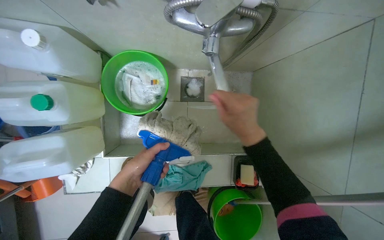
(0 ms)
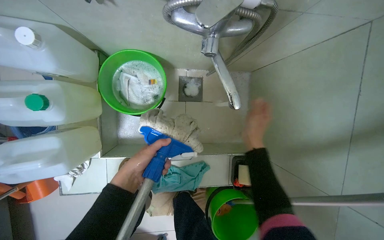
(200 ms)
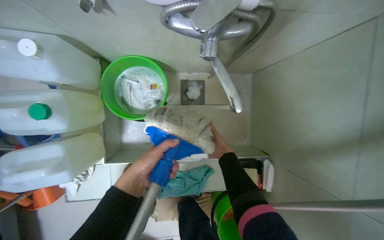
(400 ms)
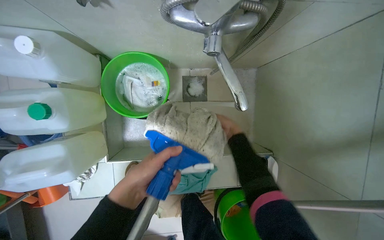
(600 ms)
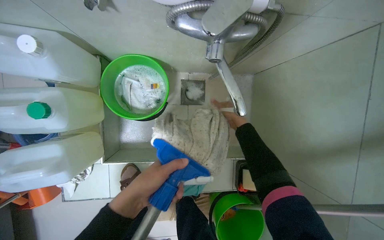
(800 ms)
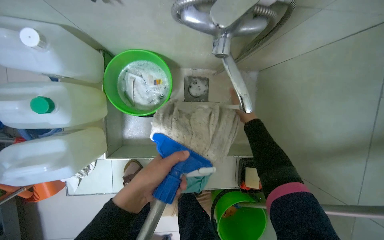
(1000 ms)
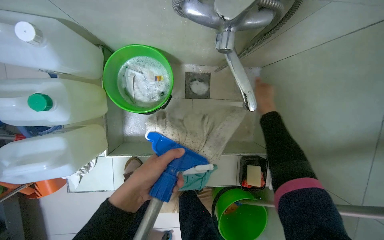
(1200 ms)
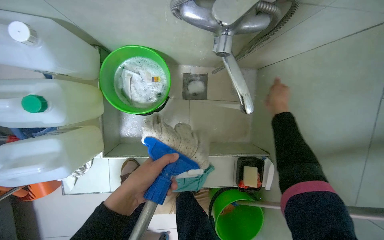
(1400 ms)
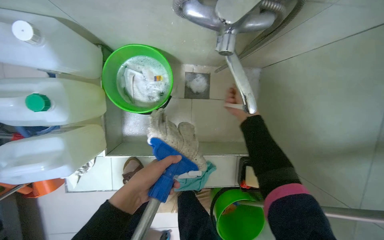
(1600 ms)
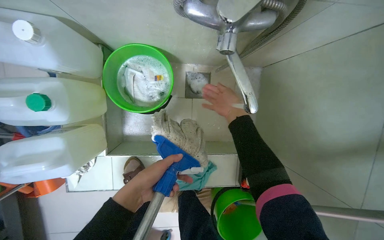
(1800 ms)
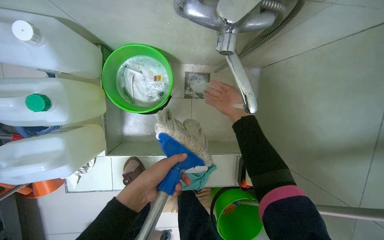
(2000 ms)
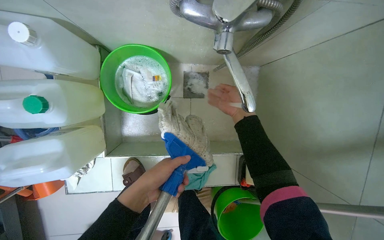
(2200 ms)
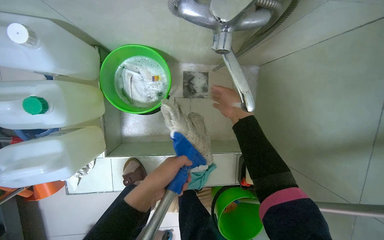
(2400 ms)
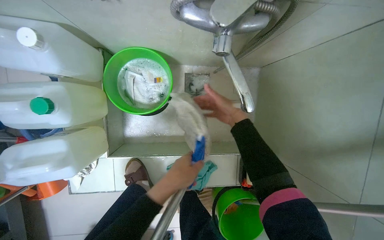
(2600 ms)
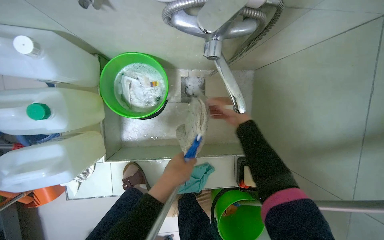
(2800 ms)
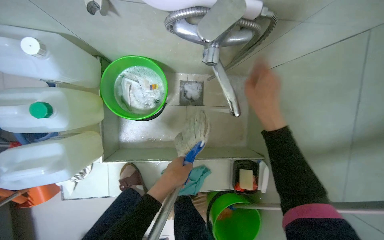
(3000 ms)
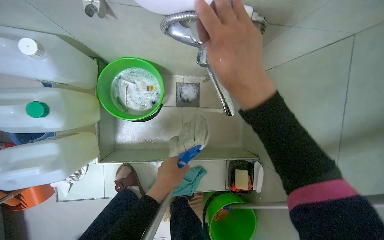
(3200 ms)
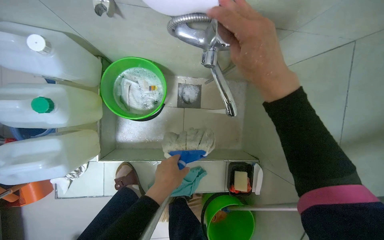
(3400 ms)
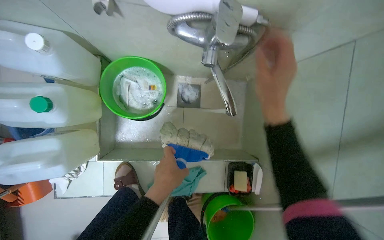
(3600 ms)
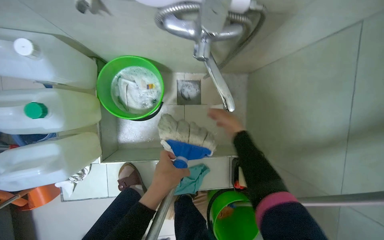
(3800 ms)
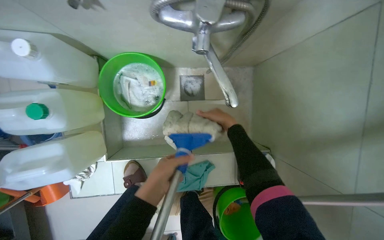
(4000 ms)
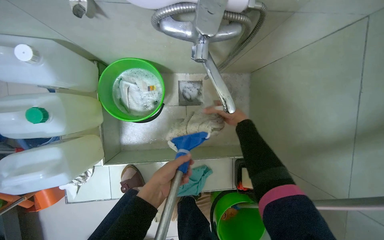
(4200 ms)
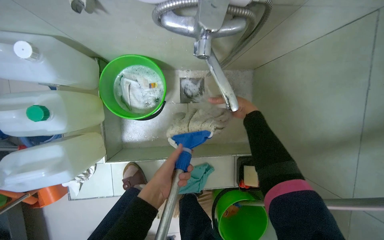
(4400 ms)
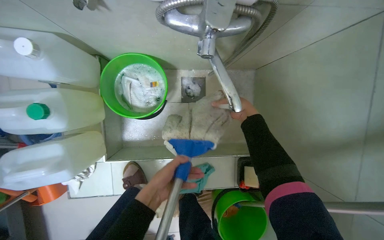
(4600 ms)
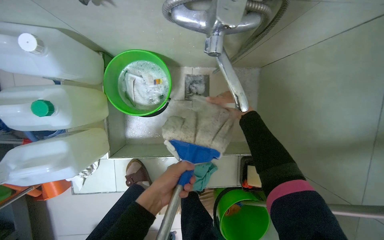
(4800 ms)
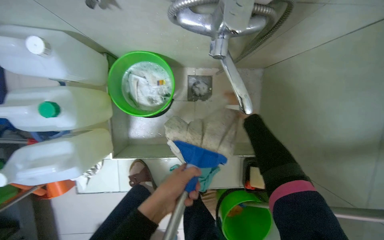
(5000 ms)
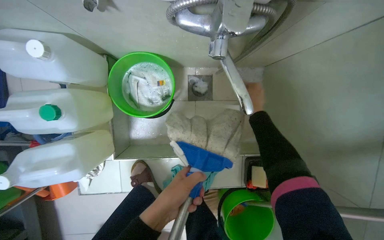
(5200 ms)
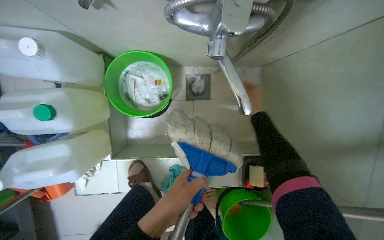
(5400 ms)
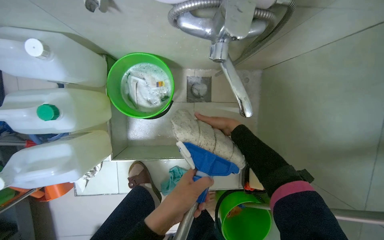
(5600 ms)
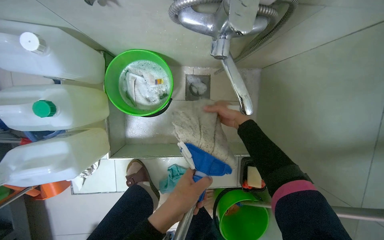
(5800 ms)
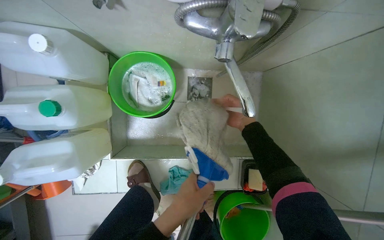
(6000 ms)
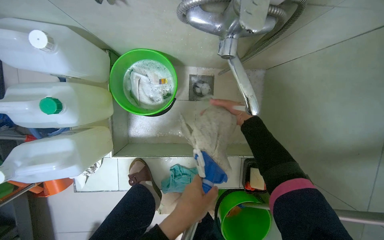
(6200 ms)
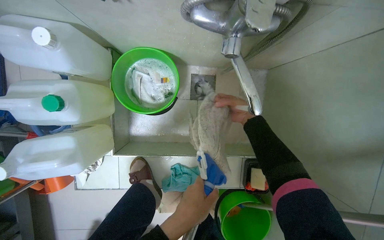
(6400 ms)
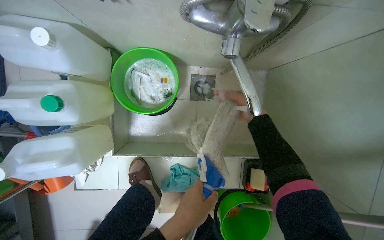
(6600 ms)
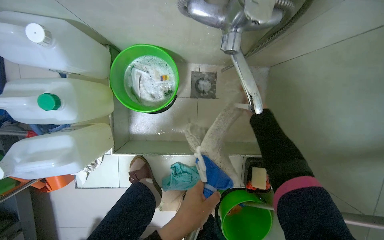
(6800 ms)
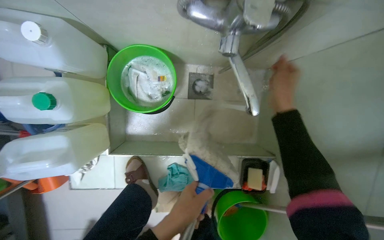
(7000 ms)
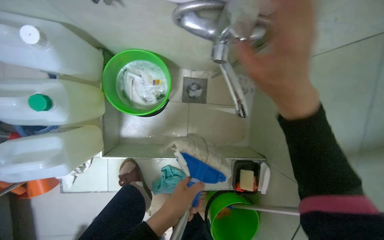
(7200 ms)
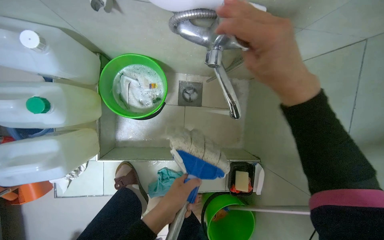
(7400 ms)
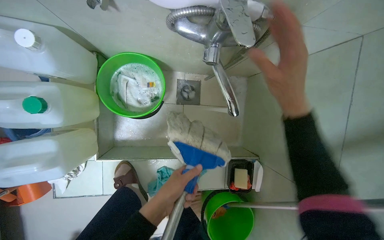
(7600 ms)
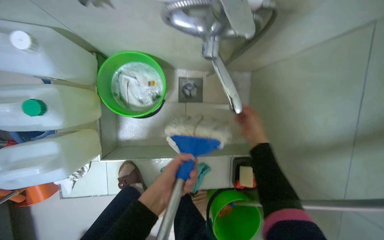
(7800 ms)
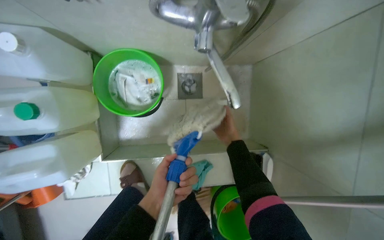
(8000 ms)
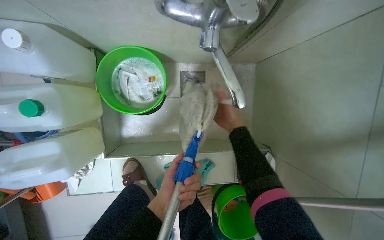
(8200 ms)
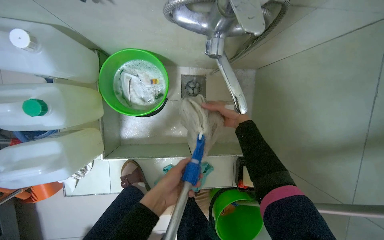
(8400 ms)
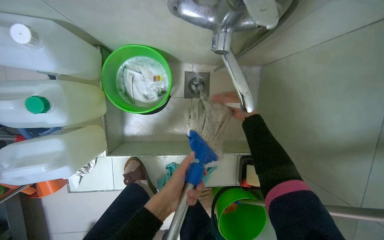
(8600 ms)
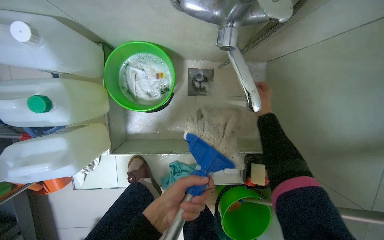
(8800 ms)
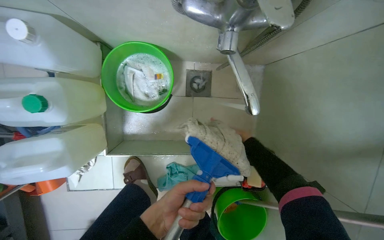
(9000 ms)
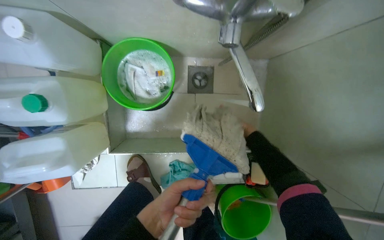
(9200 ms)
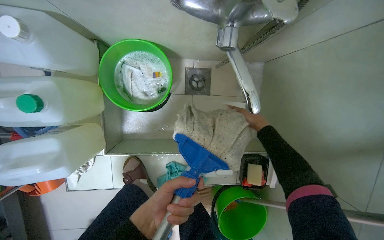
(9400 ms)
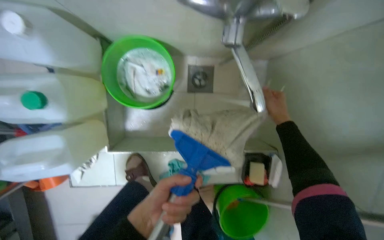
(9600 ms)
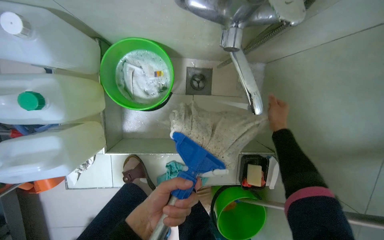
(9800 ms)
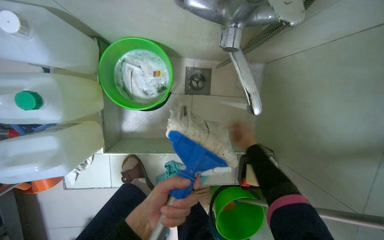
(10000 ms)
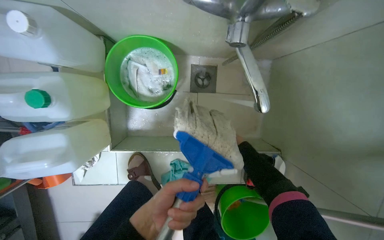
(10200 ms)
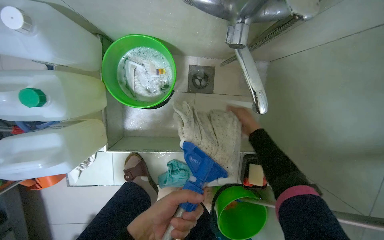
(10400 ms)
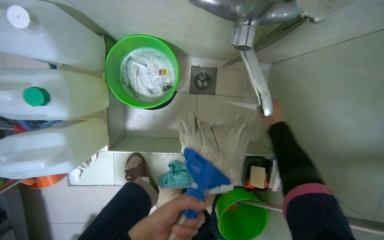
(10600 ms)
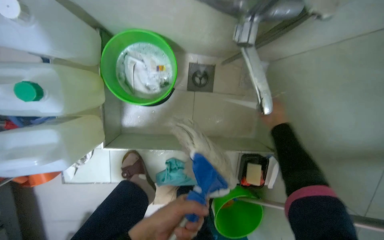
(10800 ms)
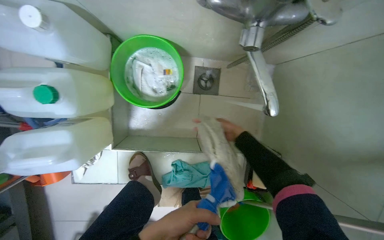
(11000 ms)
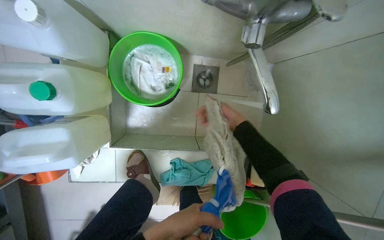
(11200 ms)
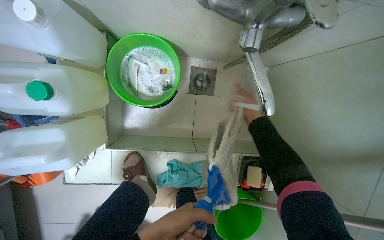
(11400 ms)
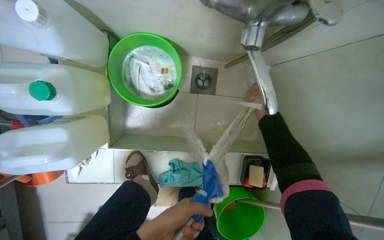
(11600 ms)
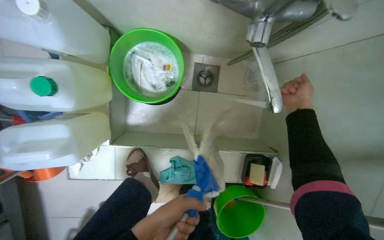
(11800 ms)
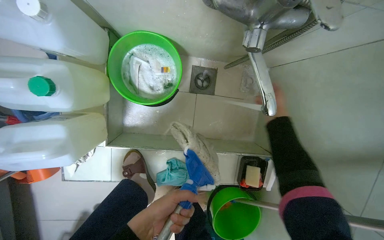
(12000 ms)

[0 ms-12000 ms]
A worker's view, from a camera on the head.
Job: preparing cleaning supplies.
The whole recording: Cleaning mop and handle. The worker cleans the mop head under the faucet and wipes the mop handle.
0 ms to 1600 ms: The right hand travels farther from the camera by about 25 cm.
1600 ms to 3000 ms: The left hand shifts approximately 10 cm to the right. The right hand is displaced nearer to the camera by some 20 cm.
3000 ms to 4400 ms: The right hand swings nearer and farther, some 30 cm each way, with 2 reversals.
4400 ms to 6000 ms: The left hand moves nearer to the camera, roughly 10 cm; the right hand goes nearer and farther, some 15 cm each way, reversing 2 times.
6000 ms to 7600 ms: The right hand moves nearer to the camera, about 35 cm.
7600 ms to 9000 ms: The right hand swings nearer and farther, approximately 40 cm each way, with 2 reversals.
9000 ms to 10400 ms: The right hand goes nearer and farther, about 25 cm each way, reversing 3 times.
10400 ms to 12000 ms: The right hand swings left and right, approximately 20 cm each way, with 2 reversals.

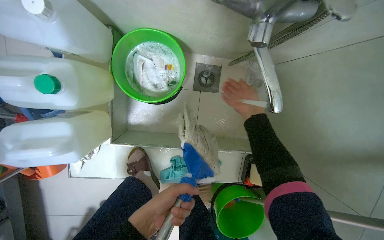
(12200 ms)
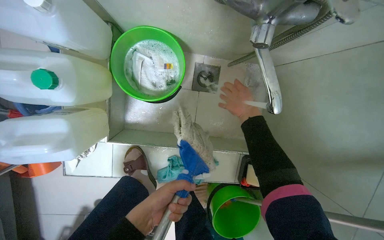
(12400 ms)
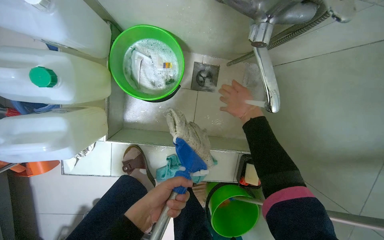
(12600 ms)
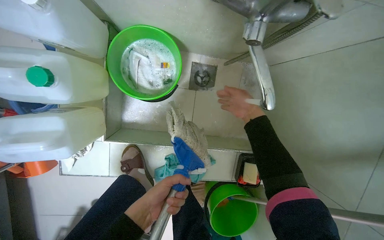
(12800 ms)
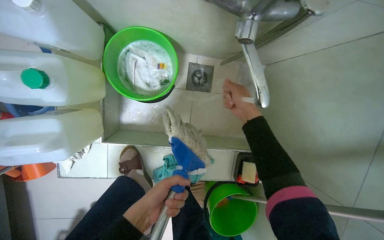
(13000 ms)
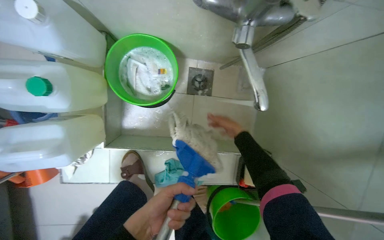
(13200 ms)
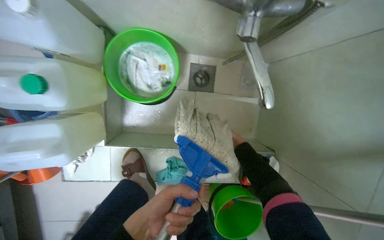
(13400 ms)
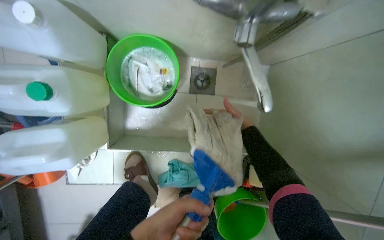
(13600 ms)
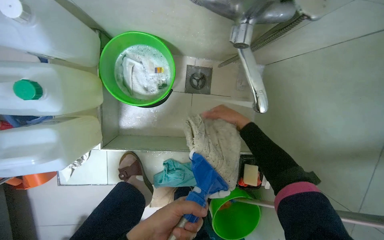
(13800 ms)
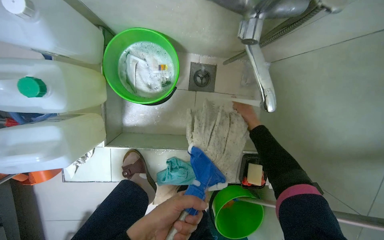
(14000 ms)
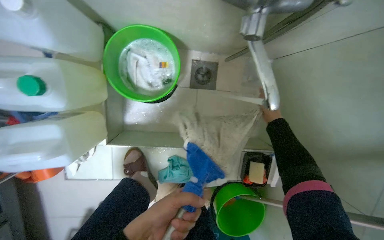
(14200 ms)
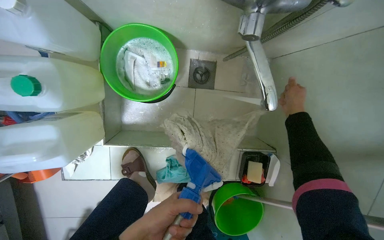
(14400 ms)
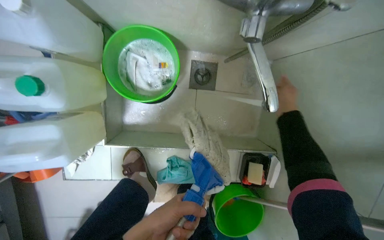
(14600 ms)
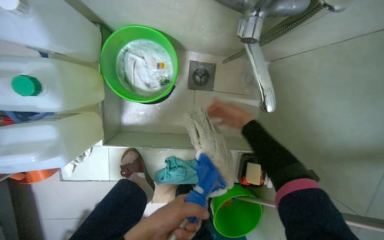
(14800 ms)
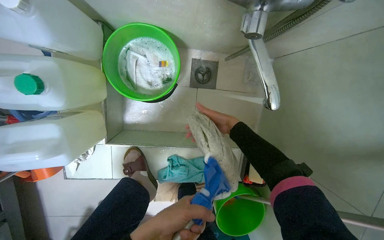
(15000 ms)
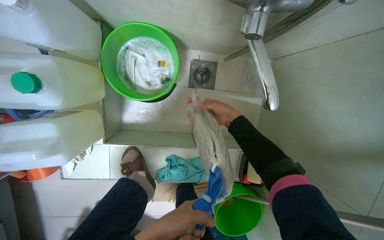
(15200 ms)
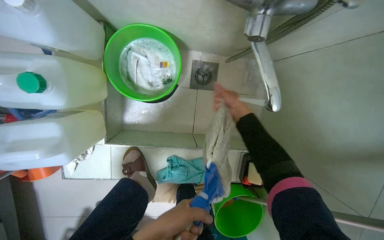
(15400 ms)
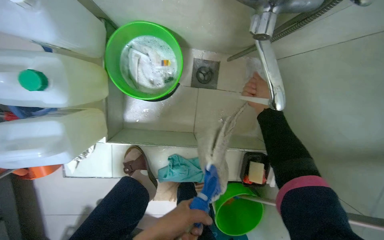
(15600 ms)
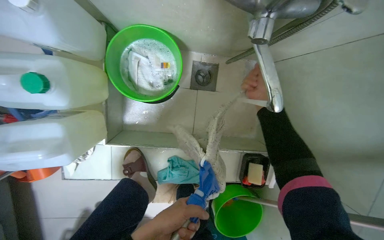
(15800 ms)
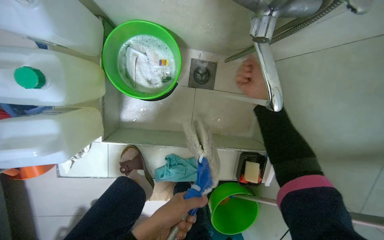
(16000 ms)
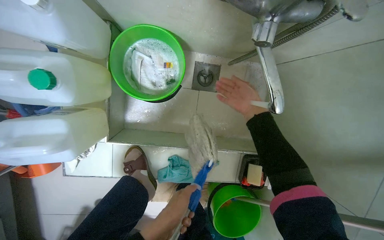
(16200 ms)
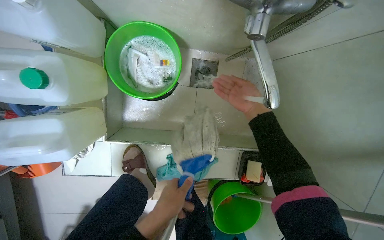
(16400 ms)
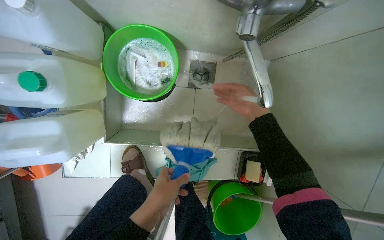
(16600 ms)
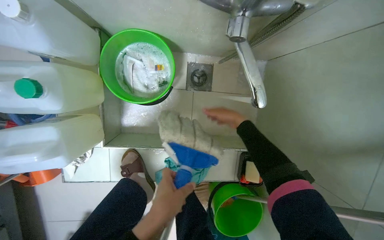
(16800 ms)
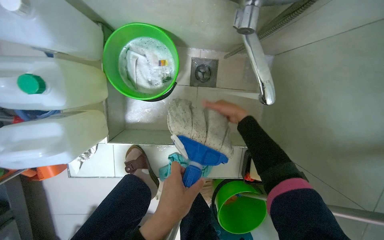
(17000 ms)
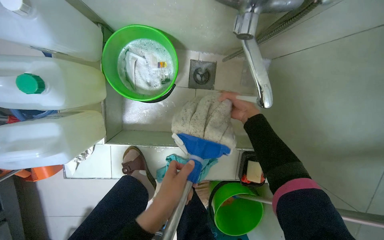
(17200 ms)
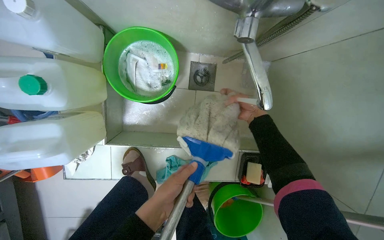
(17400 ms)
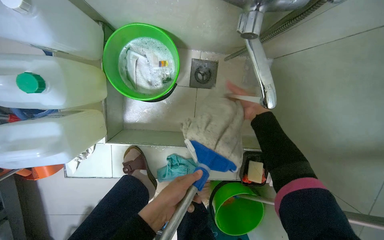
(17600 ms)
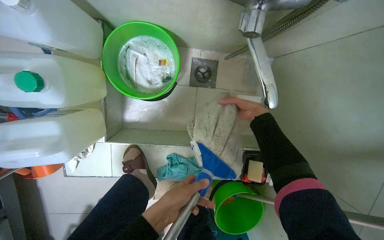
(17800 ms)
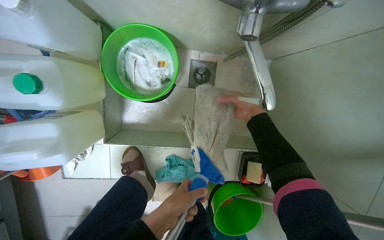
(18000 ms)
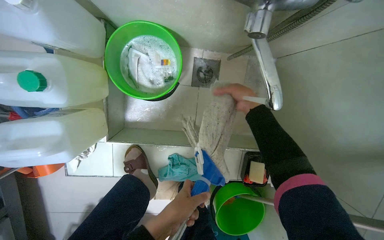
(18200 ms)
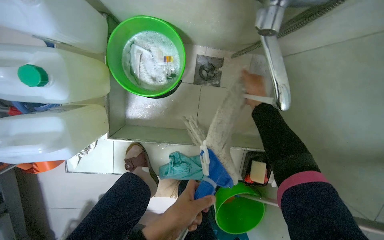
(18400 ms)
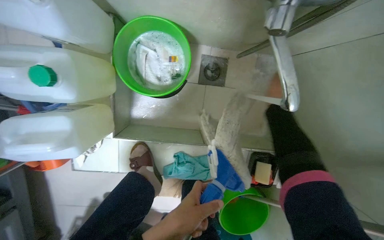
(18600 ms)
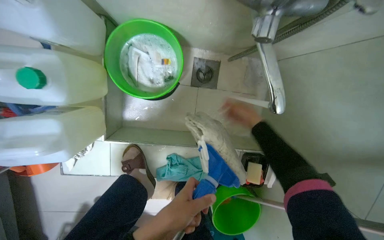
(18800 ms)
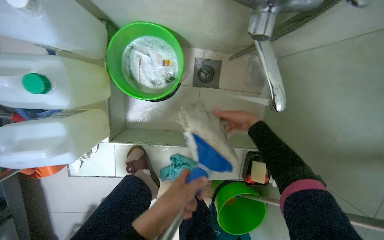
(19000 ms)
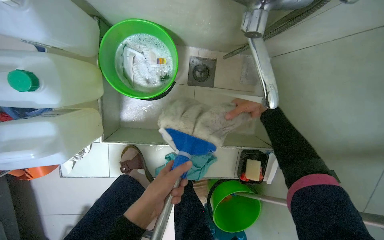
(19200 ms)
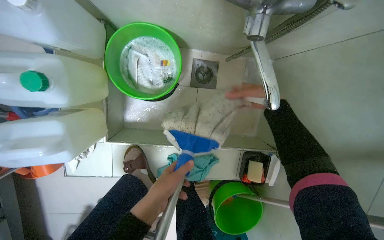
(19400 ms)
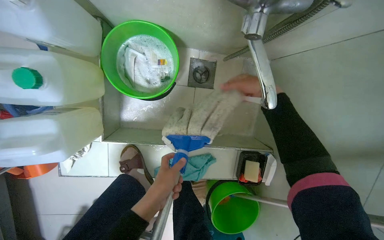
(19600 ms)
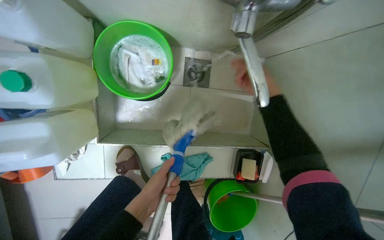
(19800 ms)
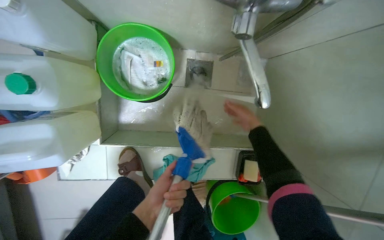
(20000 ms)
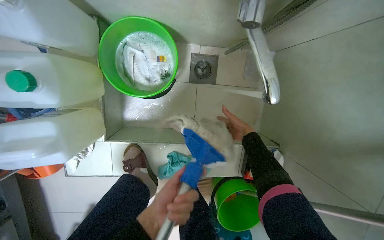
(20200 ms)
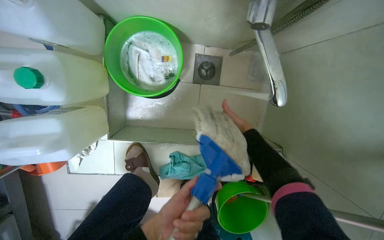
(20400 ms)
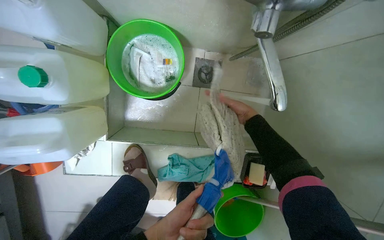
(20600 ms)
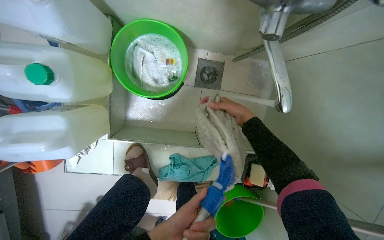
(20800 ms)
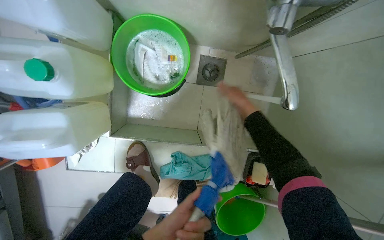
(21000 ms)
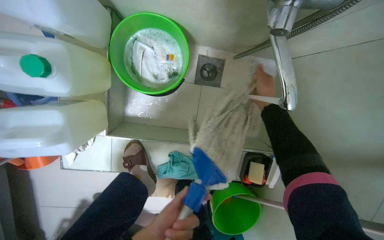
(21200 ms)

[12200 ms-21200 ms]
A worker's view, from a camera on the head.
Job: preparing cleaning supplies.
The whole recording: Cleaning mop and handle. The worker cleans the mop head under the faucet and wipes the mop handle.
13800 ms to 15200 ms: The right hand travels to the left by about 10 cm.
19800 ms to 21200 ms: The right hand goes nearer and farther, approximately 25 cm each way, reversing 3 times.
